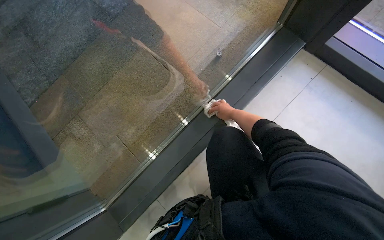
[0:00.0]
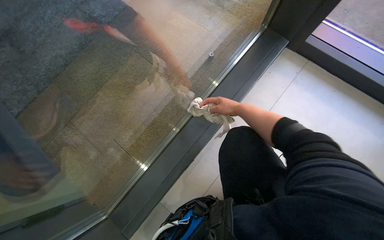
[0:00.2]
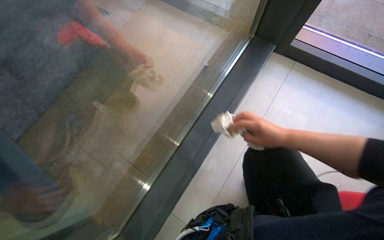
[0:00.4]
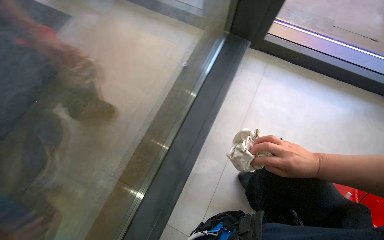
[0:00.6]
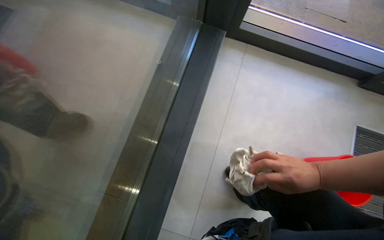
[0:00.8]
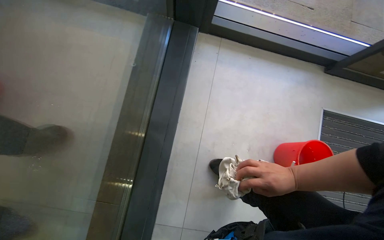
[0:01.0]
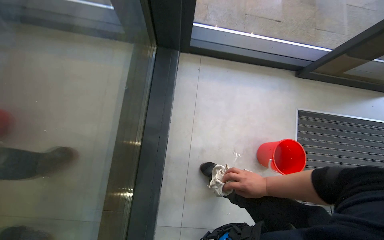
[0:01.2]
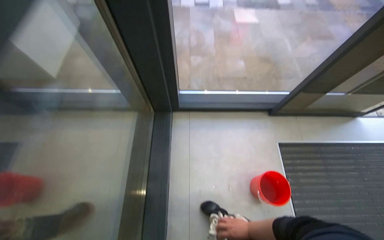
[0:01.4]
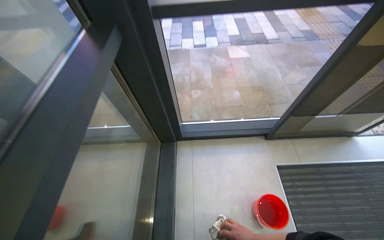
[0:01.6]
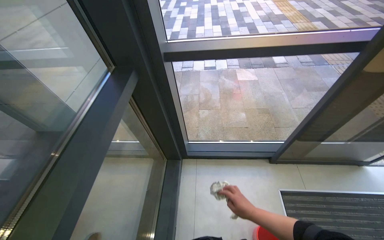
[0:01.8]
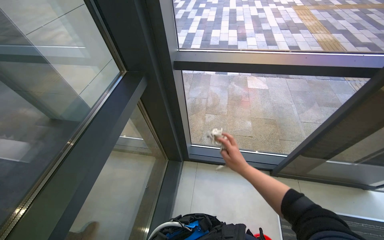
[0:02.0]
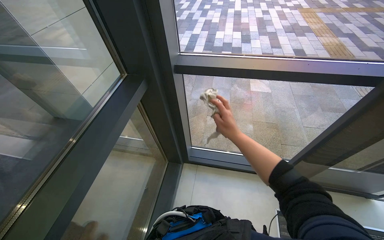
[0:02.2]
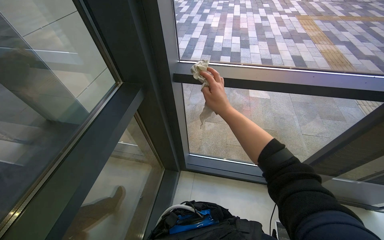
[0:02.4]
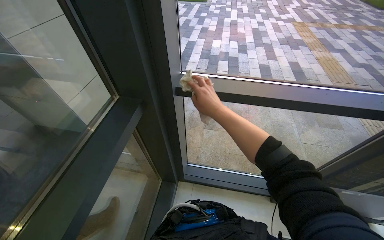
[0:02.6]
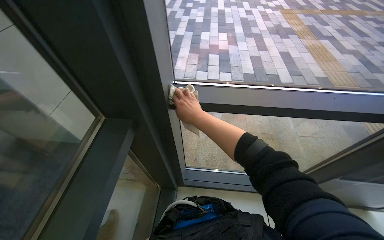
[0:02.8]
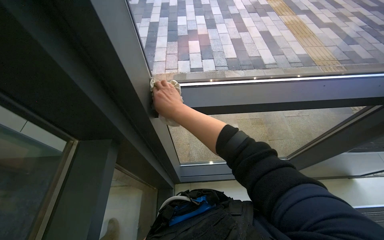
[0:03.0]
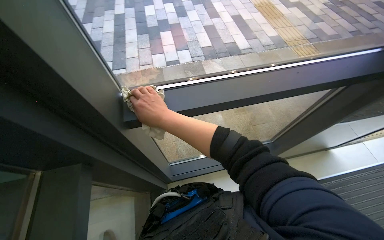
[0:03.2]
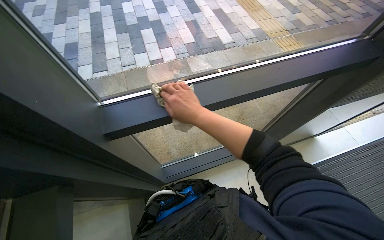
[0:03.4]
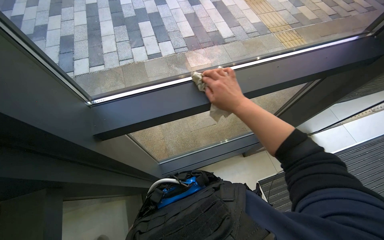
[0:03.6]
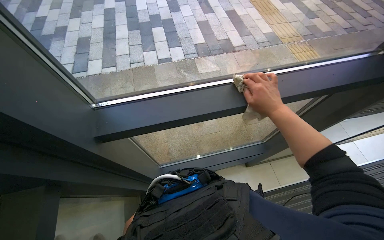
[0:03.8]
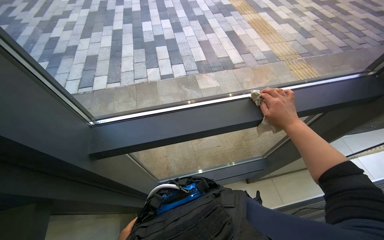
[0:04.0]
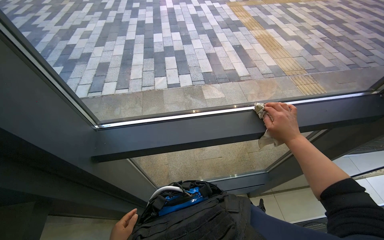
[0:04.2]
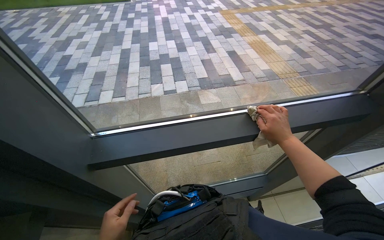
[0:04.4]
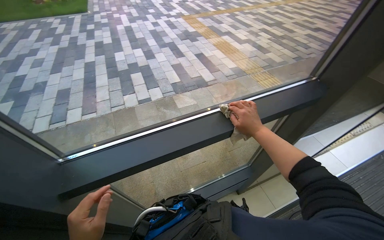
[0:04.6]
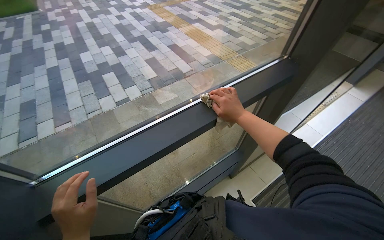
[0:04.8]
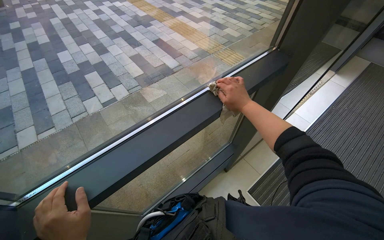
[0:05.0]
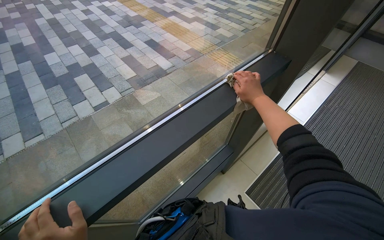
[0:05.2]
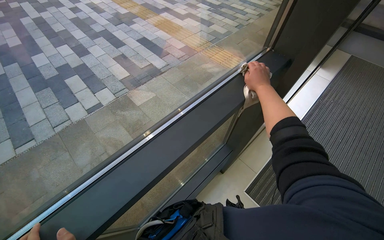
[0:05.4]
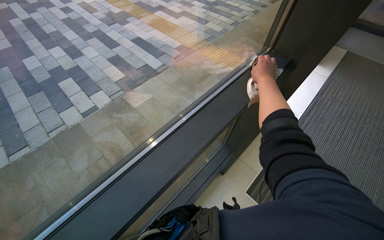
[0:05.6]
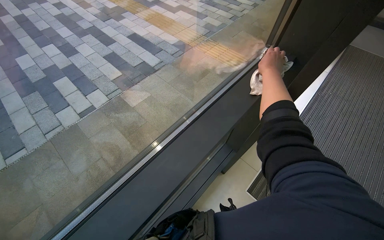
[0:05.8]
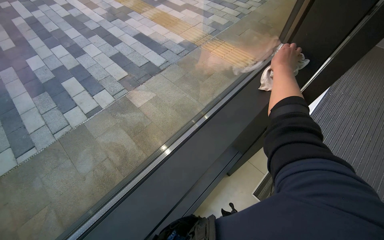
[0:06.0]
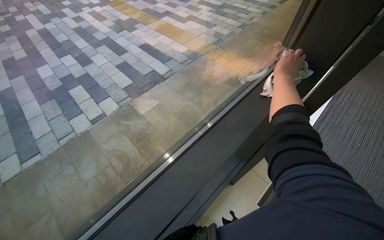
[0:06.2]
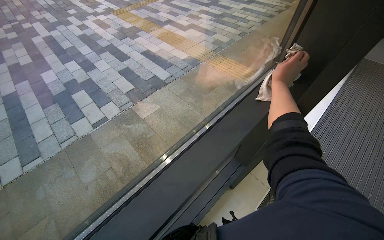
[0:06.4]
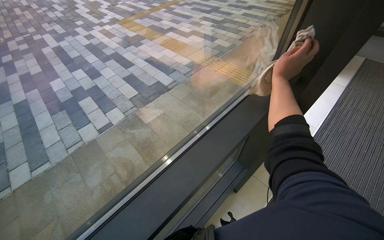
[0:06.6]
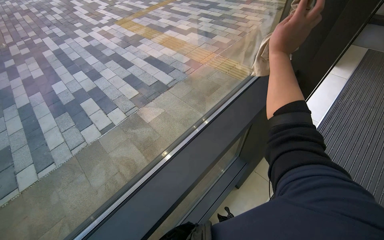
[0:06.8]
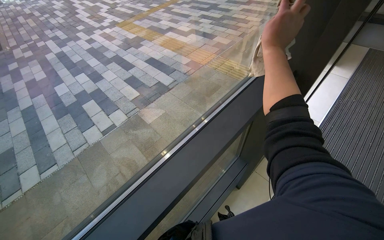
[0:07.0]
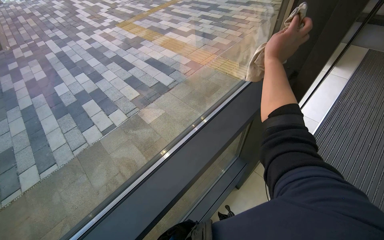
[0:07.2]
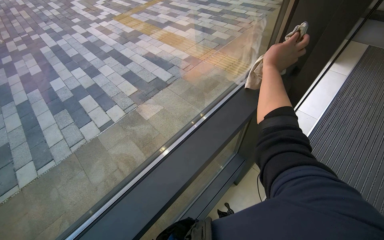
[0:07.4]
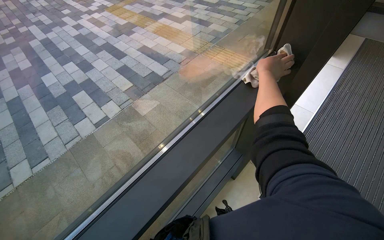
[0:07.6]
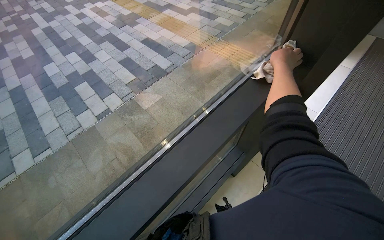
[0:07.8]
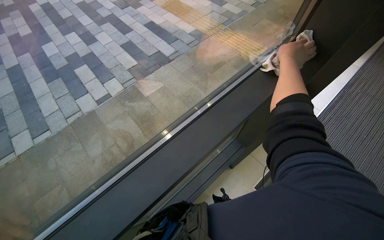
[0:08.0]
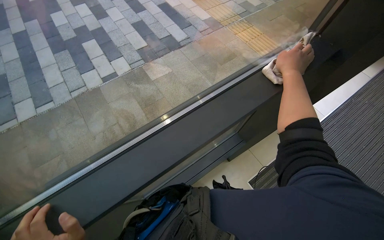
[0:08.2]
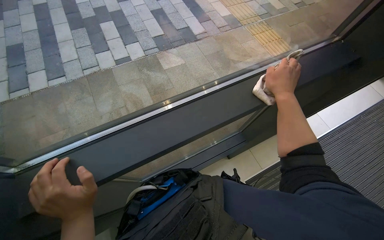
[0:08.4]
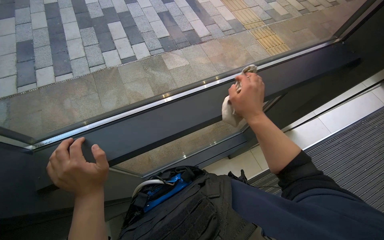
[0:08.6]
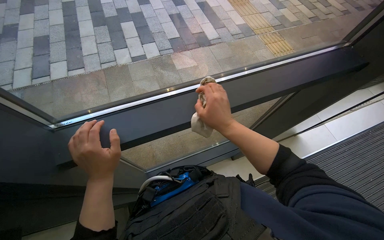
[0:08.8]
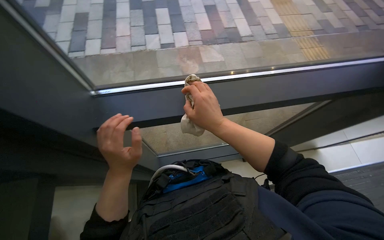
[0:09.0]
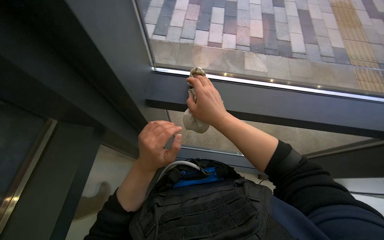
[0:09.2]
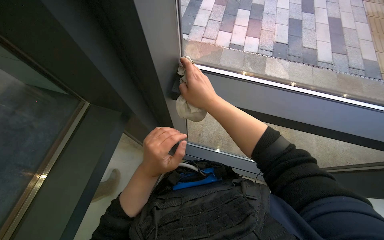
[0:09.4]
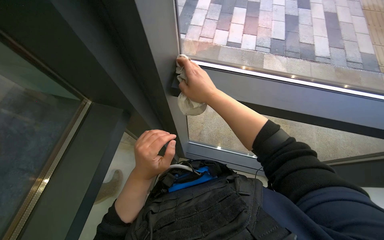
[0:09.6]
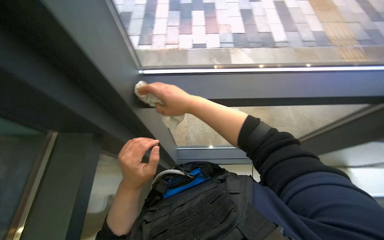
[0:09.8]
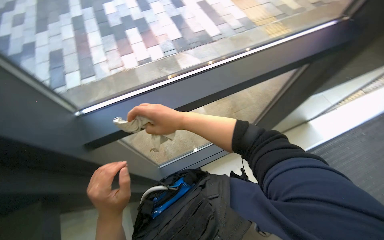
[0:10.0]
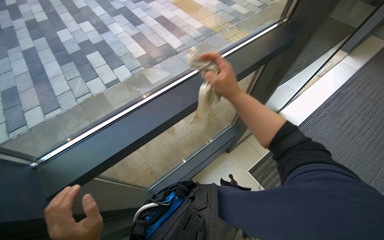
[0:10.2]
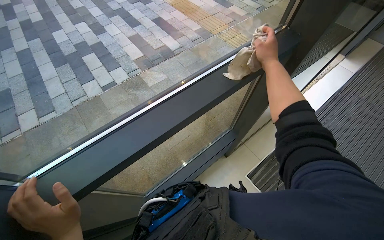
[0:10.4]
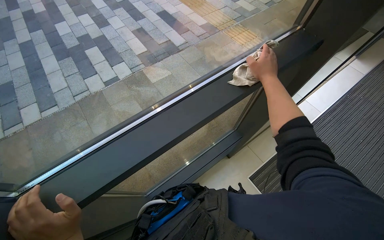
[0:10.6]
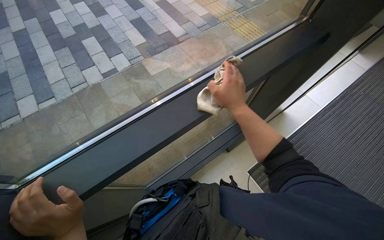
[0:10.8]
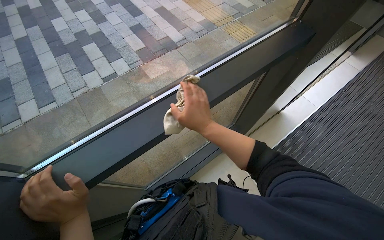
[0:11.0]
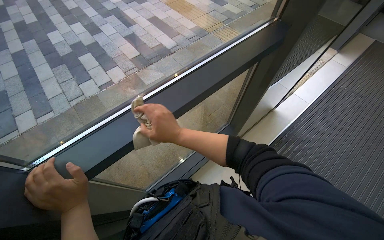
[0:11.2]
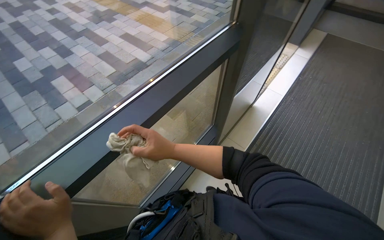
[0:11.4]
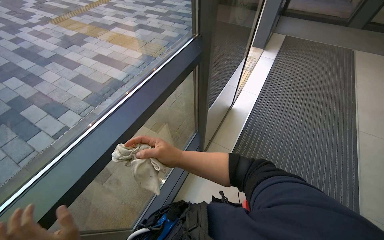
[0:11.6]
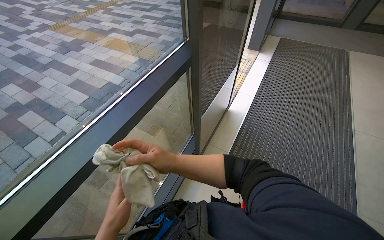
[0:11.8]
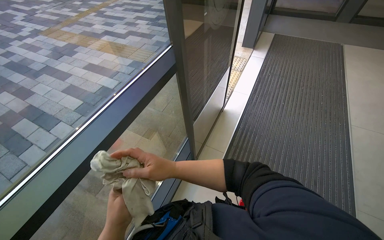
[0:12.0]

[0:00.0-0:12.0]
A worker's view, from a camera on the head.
Job: cleaning windows.
The whole recording: Cleaning window frame. The worker dips a cloth into a bucket and wipes the window frame.
0:00.0 to 0:01.6: The wearer moves approximately 50 cm. The head rotates some 50 degrees to the right. The view tips upward by about 20 degrees.
0:01.6 to 0:03.0: The camera is carried some 40 cm.
0:03.0 to 0:04.4: The right hand goes about 50 cm to the right.
0:04.4 to 0:06.0: The wearer's head swings about 35 degrees to the right.
0:07.6 to 0:09.0: Everything in view rotates about 35 degrees clockwise. The right hand moves to the left and down the picture, about 50 cm.
0:09.0 to 0:10.4: The scene rotates counterclockwise by approximately 25 degrees.
0:10.4 to 0:12.0: The head rotates approximately 25 degrees to the right.

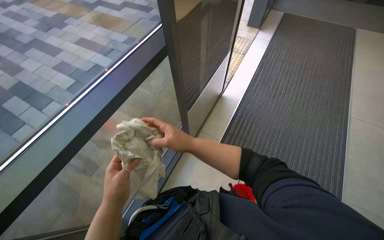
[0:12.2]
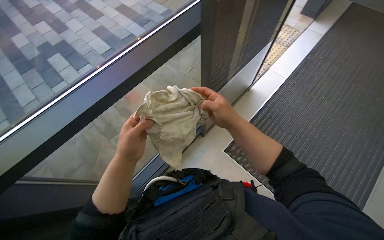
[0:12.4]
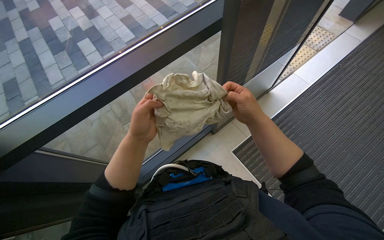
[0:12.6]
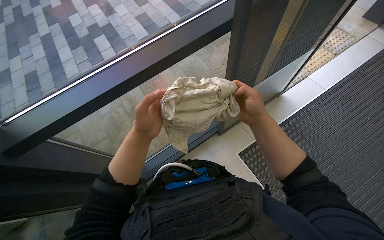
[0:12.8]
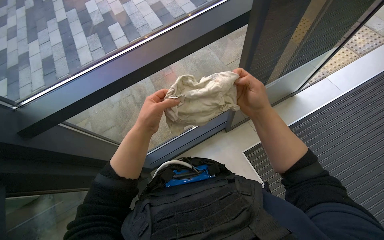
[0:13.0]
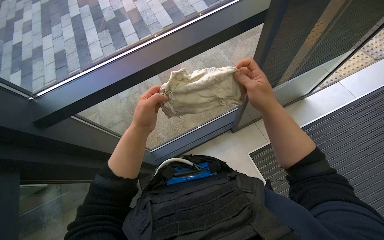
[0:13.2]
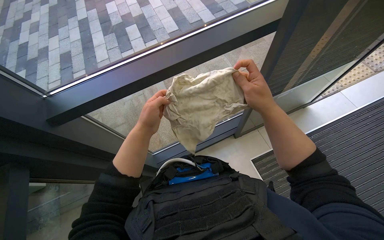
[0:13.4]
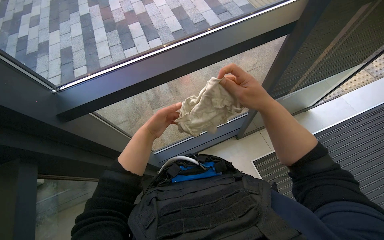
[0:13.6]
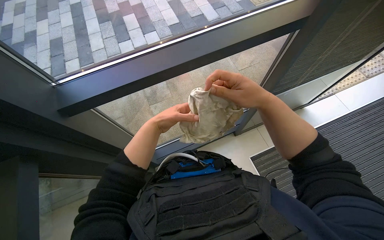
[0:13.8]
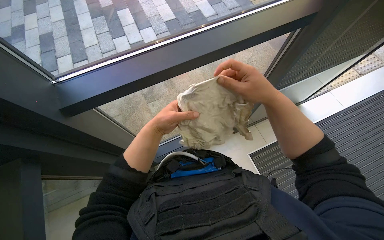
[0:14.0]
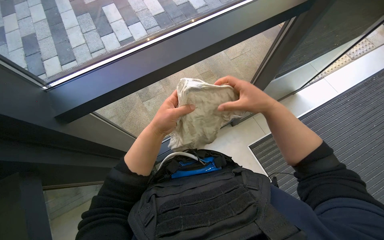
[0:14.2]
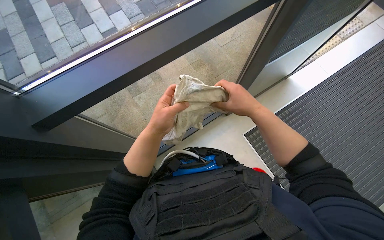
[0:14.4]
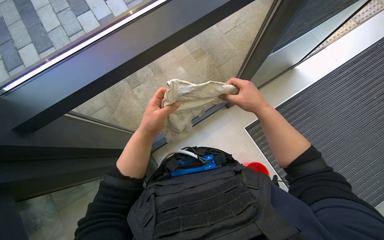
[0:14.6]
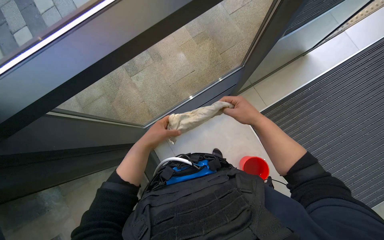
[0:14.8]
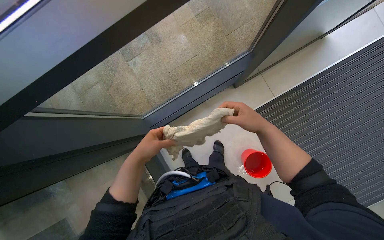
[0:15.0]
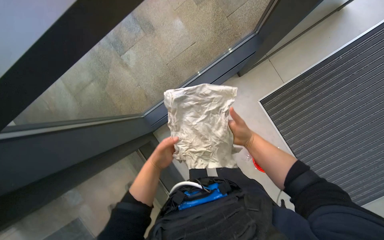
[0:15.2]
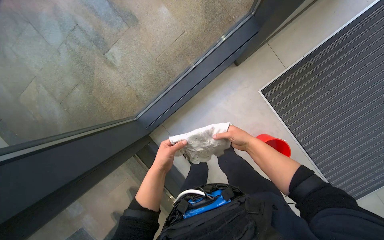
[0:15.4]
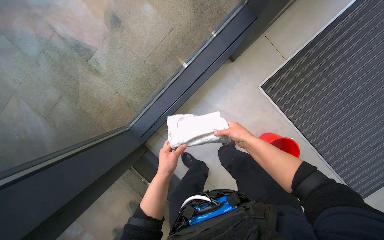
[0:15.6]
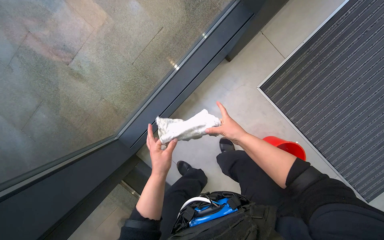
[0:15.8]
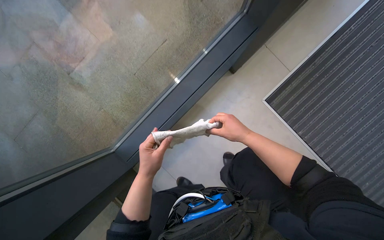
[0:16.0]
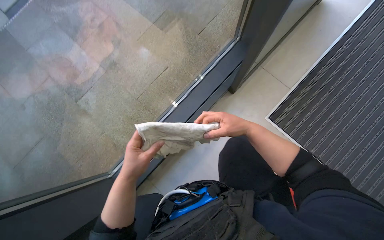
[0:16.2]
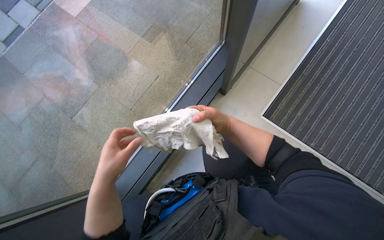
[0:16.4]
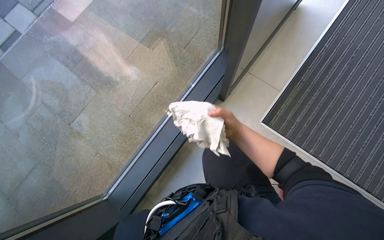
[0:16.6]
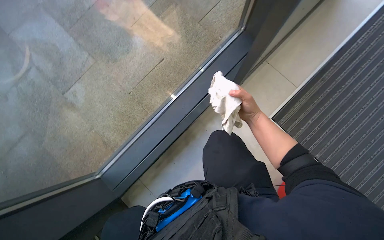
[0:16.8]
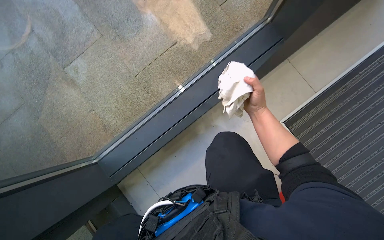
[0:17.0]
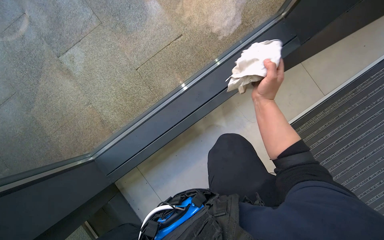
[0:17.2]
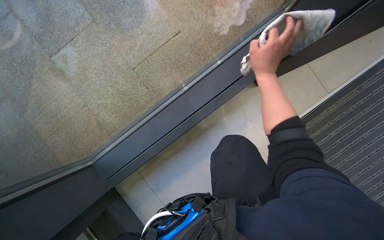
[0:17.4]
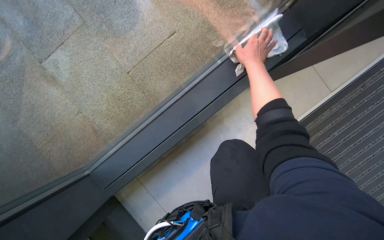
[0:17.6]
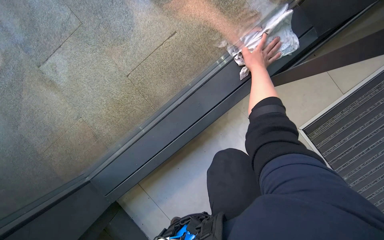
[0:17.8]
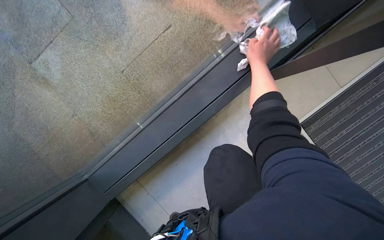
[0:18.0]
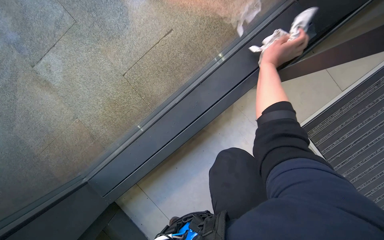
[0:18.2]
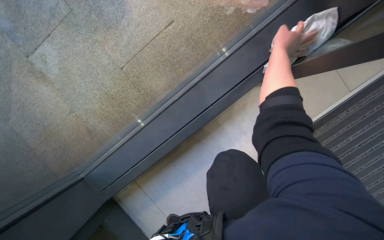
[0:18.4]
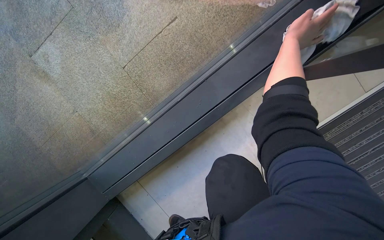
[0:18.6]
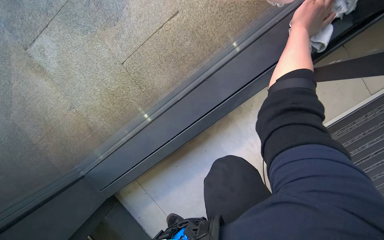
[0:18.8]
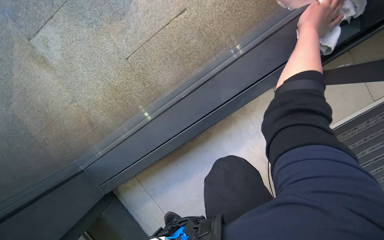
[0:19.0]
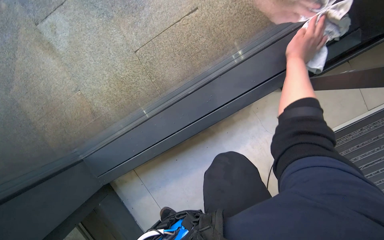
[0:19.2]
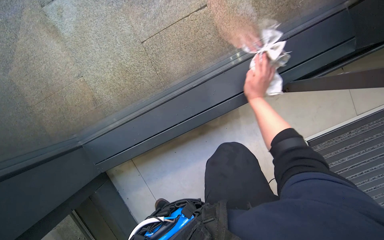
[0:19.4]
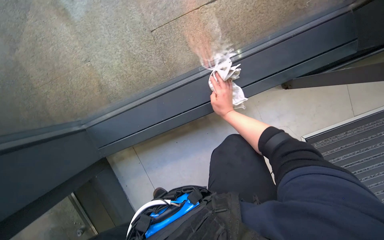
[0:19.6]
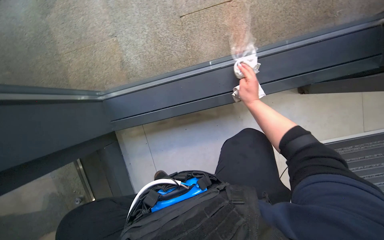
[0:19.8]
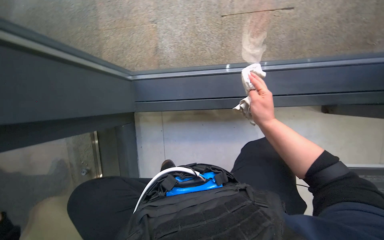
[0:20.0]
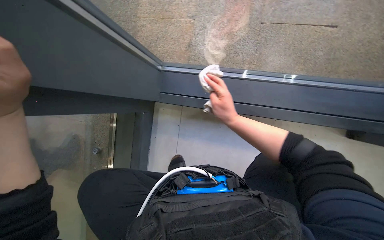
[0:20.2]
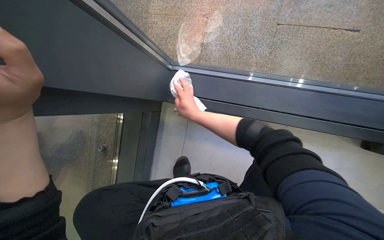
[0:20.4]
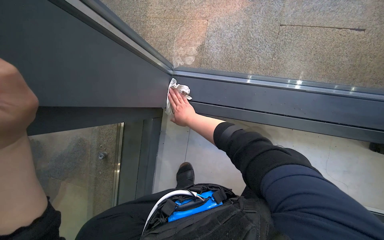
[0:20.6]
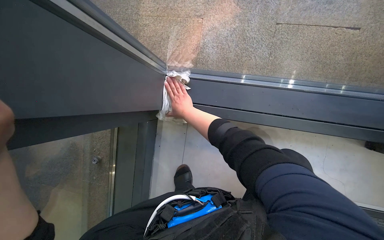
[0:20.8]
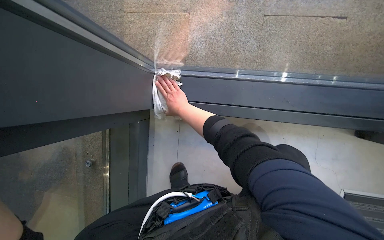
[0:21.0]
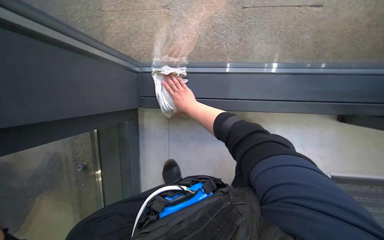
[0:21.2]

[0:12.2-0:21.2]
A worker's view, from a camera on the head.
Job: cleaning windows.
The whole recording: Cleaning window frame. The worker dips a cloth into a bucket and wipes the window frame.
0:12.2 to 0:13.8: The head rotates some 40 degrees to the left.
0:13.8 to 0:15.2: The camera pitches downward, by about 30 degrees. The left hand travels down the picture by approximately 10 cm. The right hand goes about 35 cm farther from the camera and down the picture.
0:15.2 to 0:16.6: The view tilts approximately 20 degrees upward.
0:16.6 to 0:18.2: The wearer looks about 20 degrees further downward. The right hand shifts about 30 cm up the picture.
0:18.2 to 0:19.8: The scene rotates clockwise by about 25 degrees. The right hand shifts approximately 15 cm down the picture.
